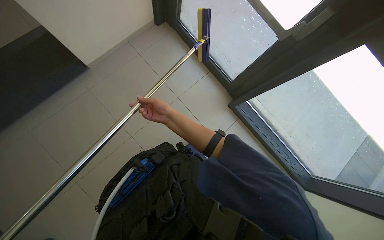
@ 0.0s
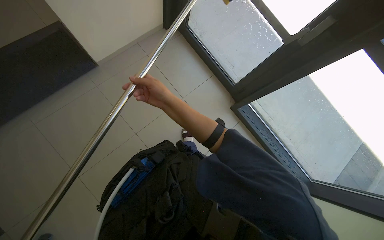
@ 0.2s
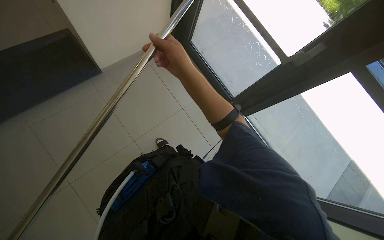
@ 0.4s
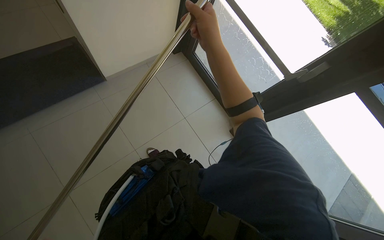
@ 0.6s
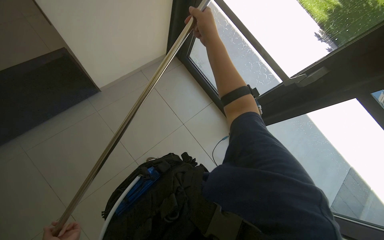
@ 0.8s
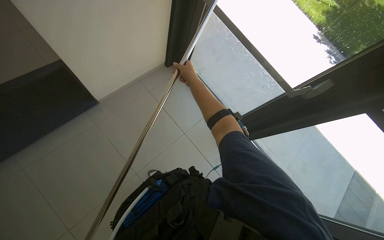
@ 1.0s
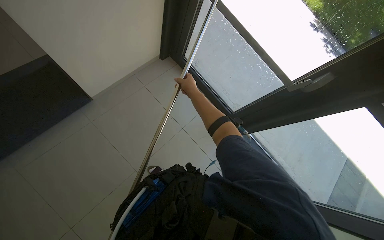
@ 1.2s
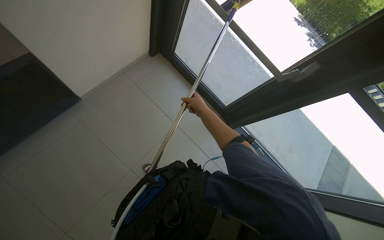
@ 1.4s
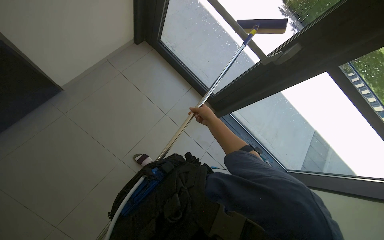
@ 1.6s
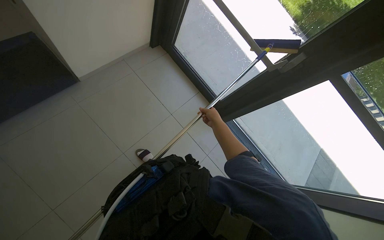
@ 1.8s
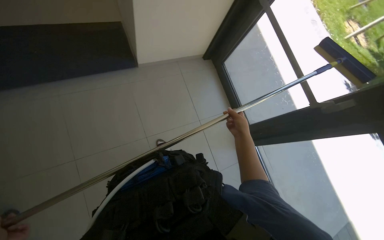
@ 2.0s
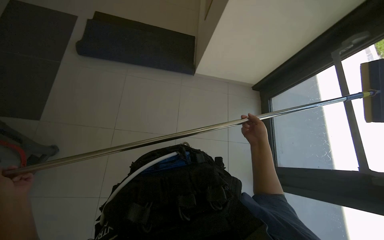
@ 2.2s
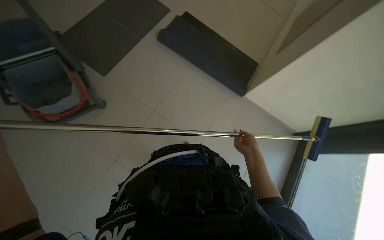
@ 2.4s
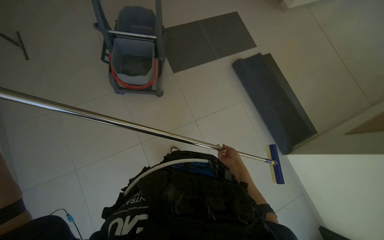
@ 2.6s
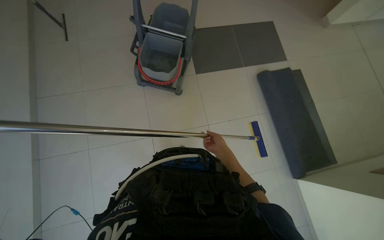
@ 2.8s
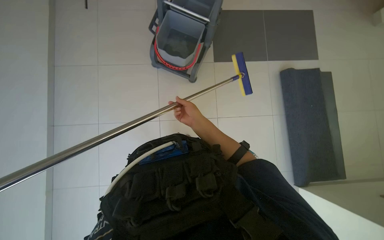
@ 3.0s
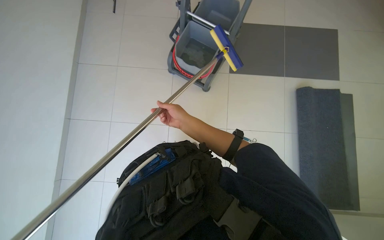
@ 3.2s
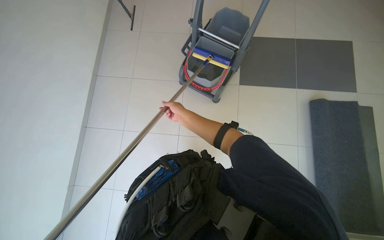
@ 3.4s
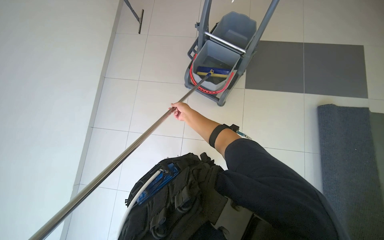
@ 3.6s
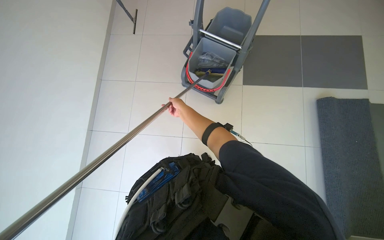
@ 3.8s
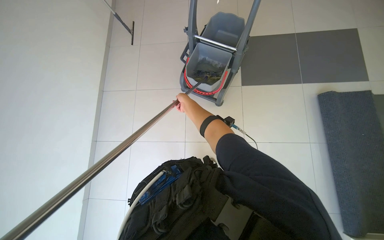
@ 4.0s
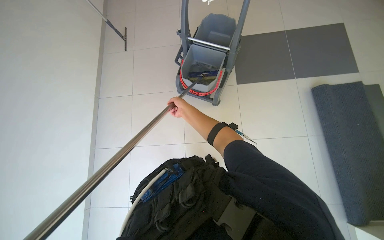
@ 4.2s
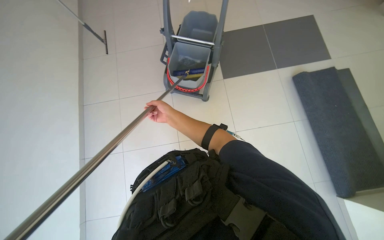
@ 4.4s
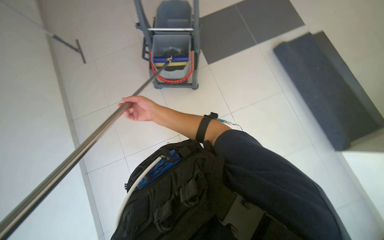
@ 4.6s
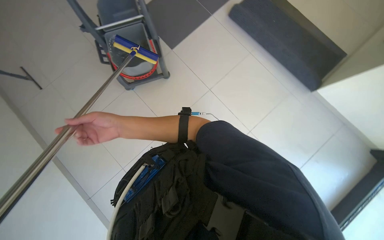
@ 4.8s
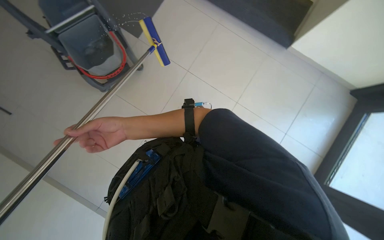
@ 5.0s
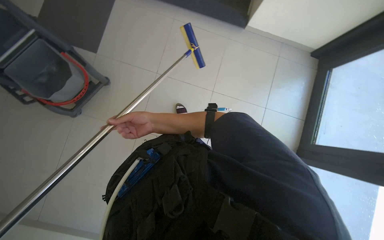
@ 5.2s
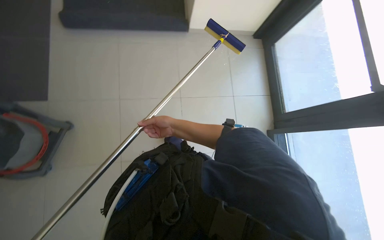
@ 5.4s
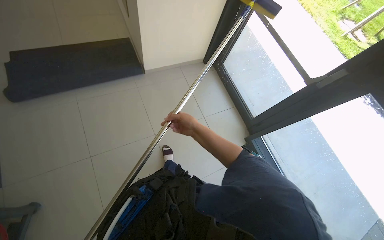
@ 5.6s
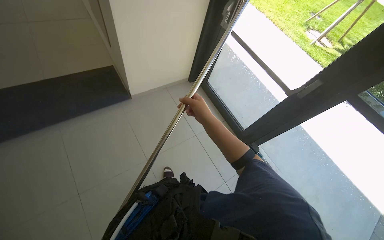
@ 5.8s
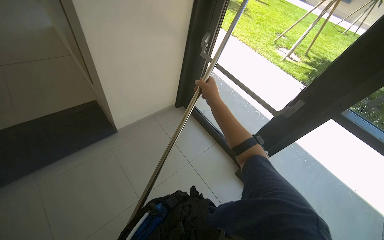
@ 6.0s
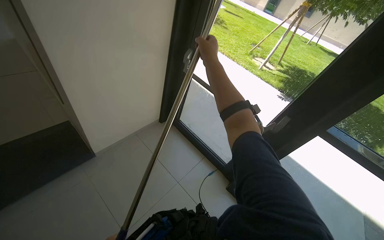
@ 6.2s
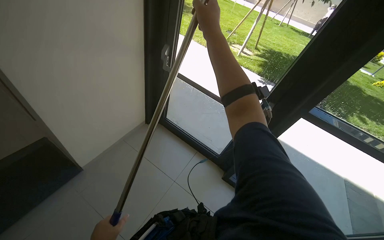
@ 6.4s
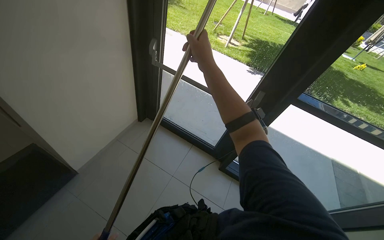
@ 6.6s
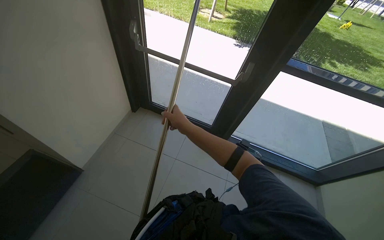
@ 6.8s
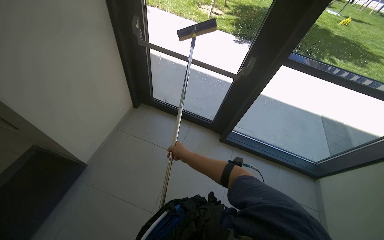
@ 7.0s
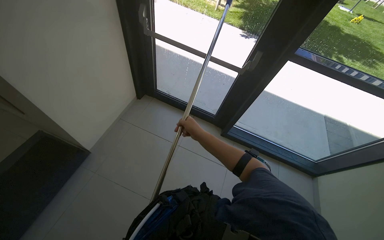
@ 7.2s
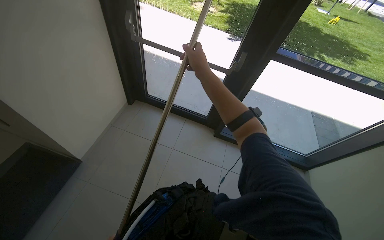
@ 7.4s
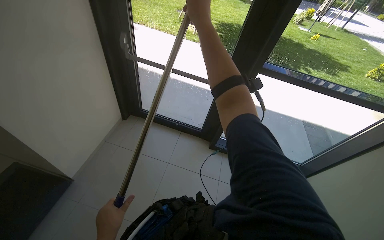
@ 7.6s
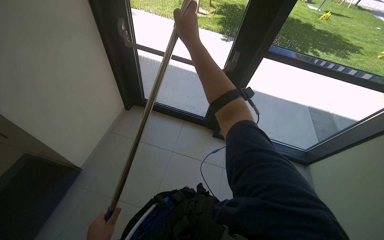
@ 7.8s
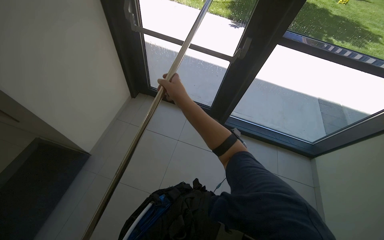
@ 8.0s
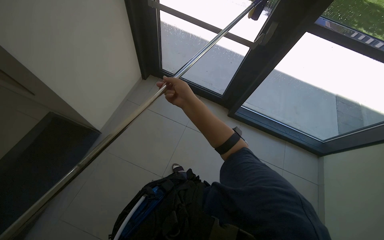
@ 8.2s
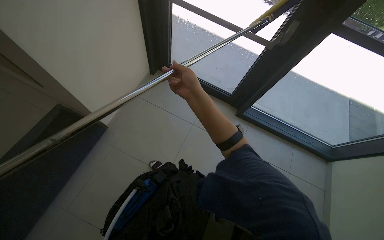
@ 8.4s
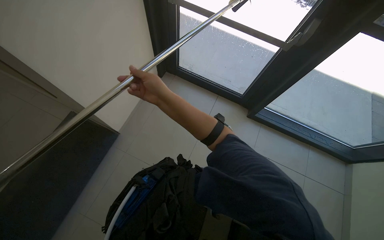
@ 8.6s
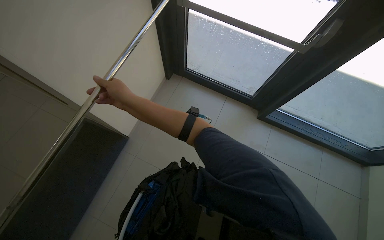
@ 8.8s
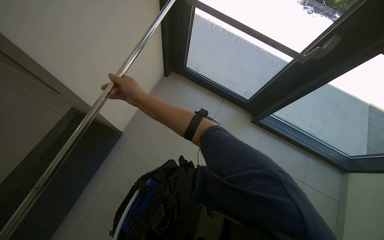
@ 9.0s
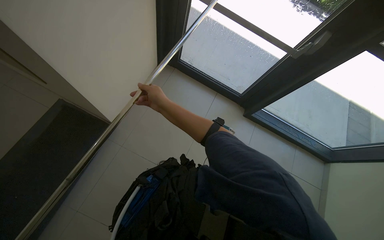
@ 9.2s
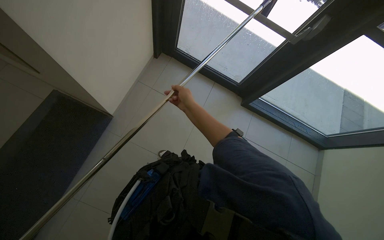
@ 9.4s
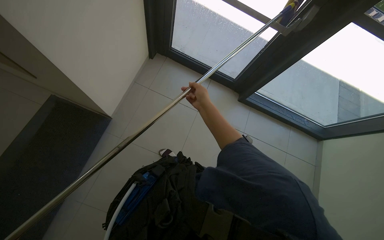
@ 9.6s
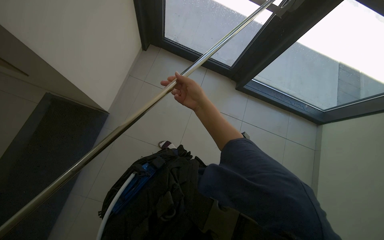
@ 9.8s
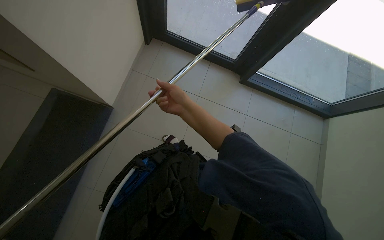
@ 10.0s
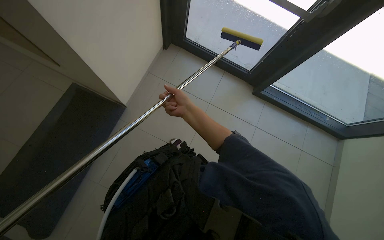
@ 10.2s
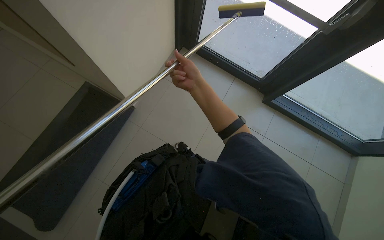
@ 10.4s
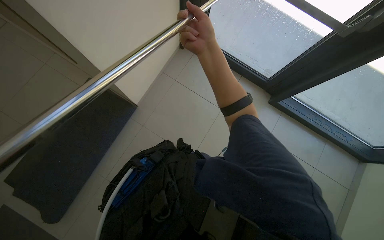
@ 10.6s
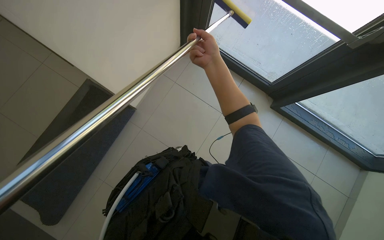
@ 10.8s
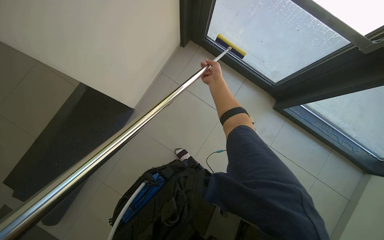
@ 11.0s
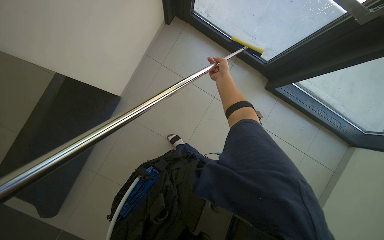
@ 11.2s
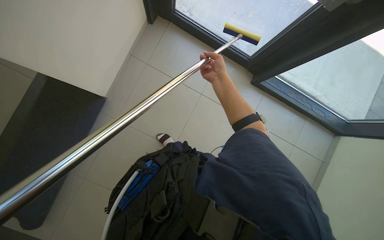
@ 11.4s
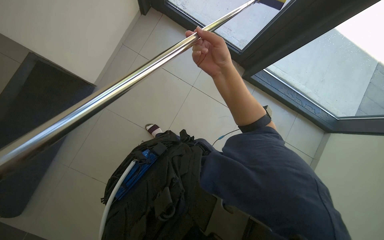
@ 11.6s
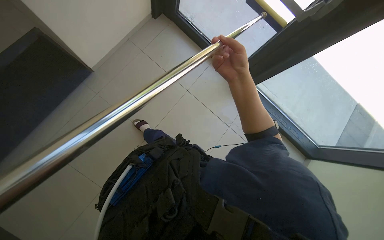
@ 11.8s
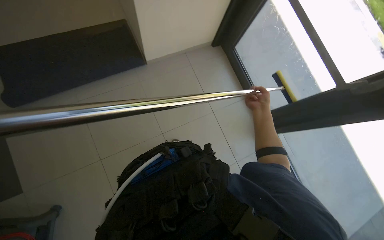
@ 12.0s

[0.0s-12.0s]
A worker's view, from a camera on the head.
Job: cleaning windows.
The whole recording: Cleaning glass panels with squeegee. The worker cleans the glass panels of the window using a squeegee on a long pole.
0.0s to 1.6s: The right hand goes roughly 15 cm to the right, and reaches some 30 cm up the picture, then returns.
1.6s to 3.0s: The wearer looks approximately 110 degrees further to the left. The camera pitches upward, by roughly 20 degrees.
3.0s to 4.4s: The right hand heads to the left and farther from the camera, covering roughly 15 cm.
6.0s to 7.6s: The head turns to the right by about 30 degrees.
7.6s to 9.0s: The wearer looks roughly 20 degrees further downward. The right hand is displaced to the left and farther from the camera by roughly 60 cm.
9.0s to 10.4s: The right hand travels to the right by about 15 cm.

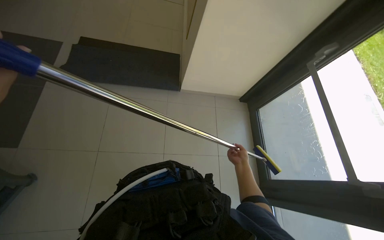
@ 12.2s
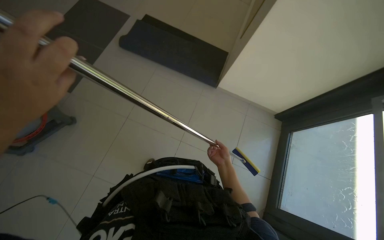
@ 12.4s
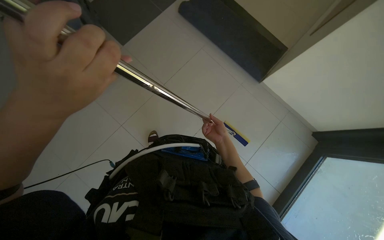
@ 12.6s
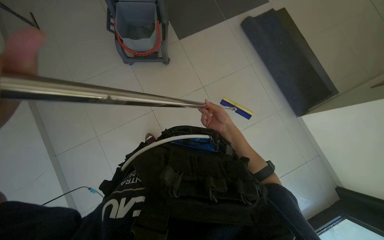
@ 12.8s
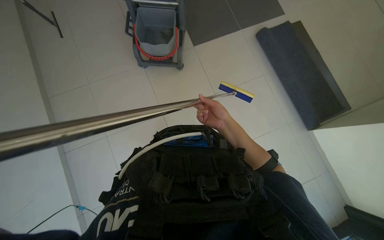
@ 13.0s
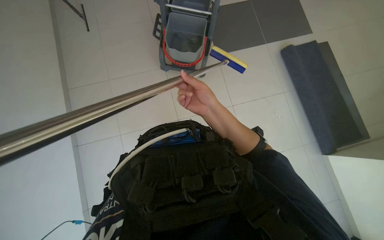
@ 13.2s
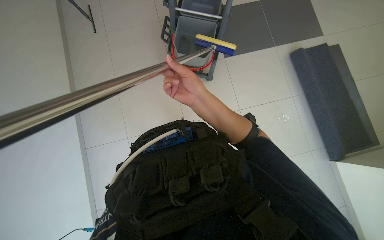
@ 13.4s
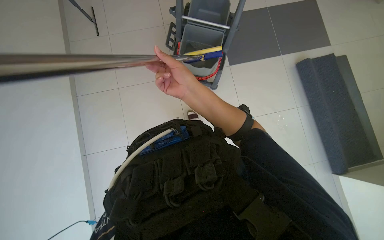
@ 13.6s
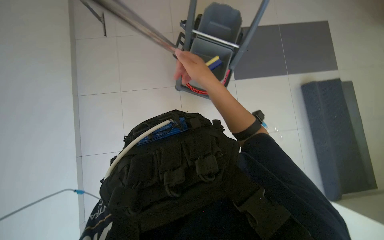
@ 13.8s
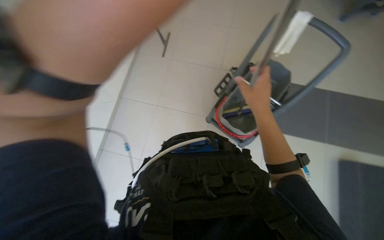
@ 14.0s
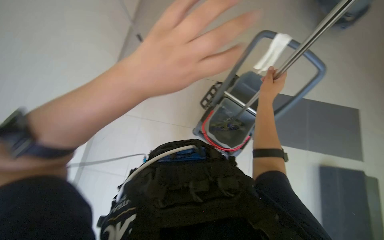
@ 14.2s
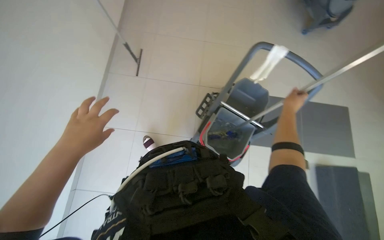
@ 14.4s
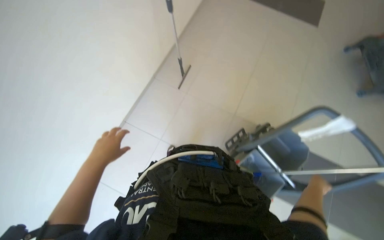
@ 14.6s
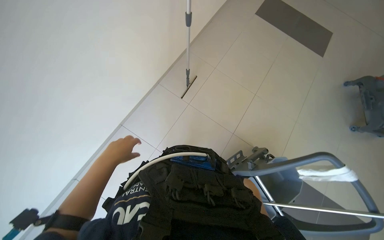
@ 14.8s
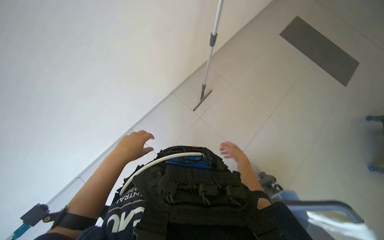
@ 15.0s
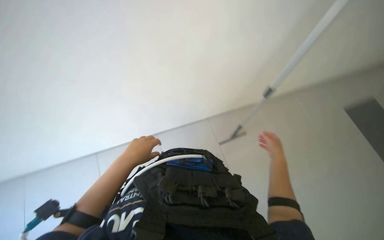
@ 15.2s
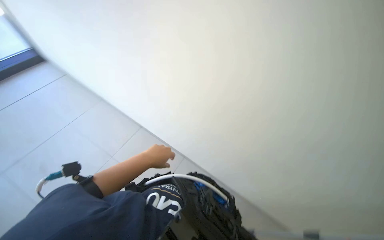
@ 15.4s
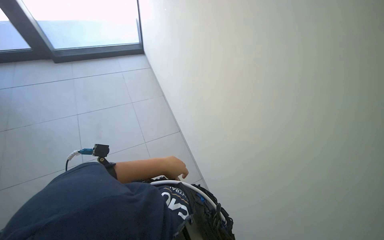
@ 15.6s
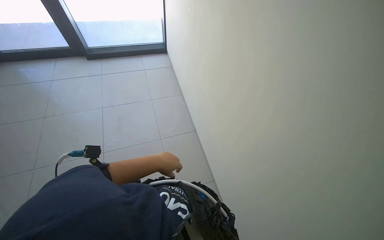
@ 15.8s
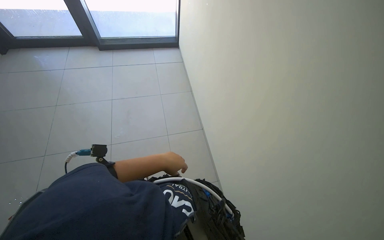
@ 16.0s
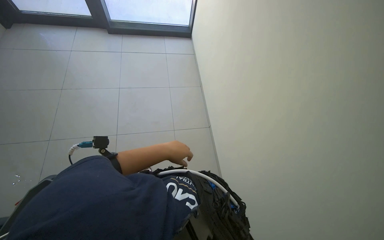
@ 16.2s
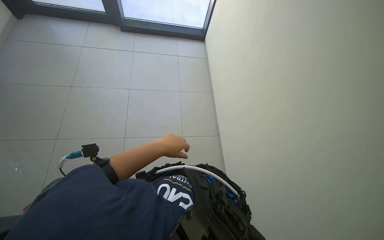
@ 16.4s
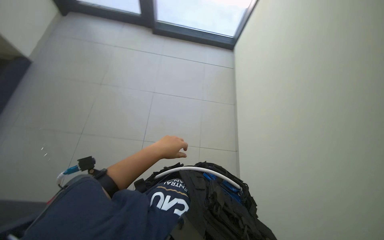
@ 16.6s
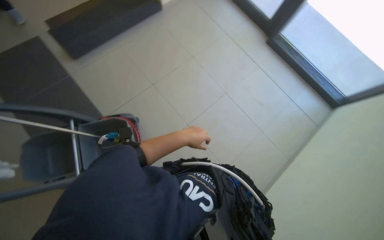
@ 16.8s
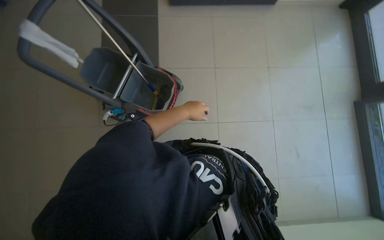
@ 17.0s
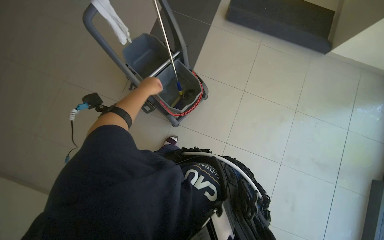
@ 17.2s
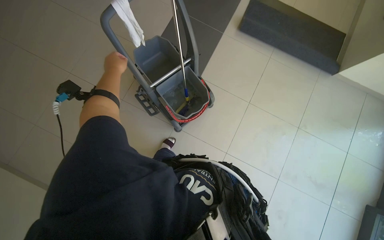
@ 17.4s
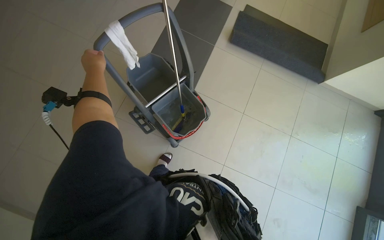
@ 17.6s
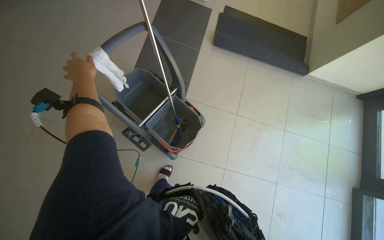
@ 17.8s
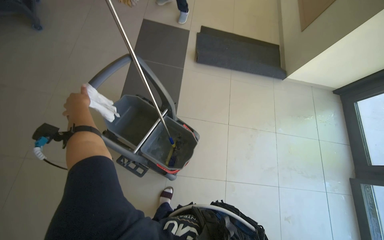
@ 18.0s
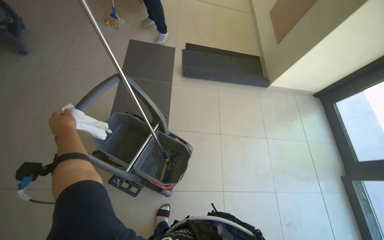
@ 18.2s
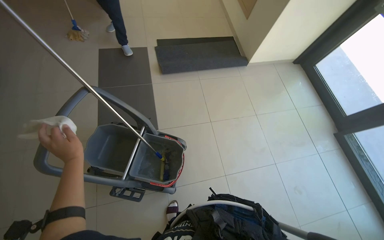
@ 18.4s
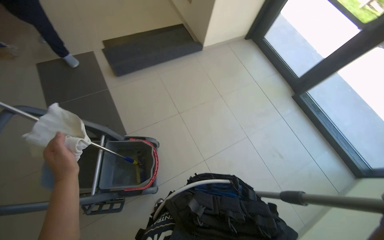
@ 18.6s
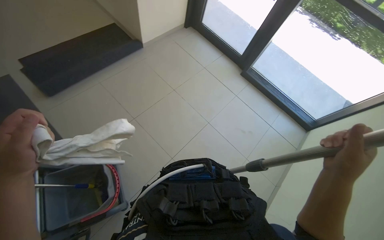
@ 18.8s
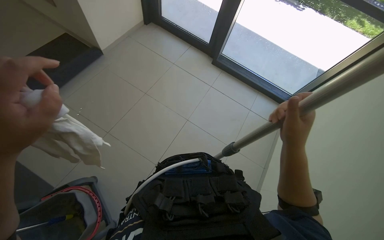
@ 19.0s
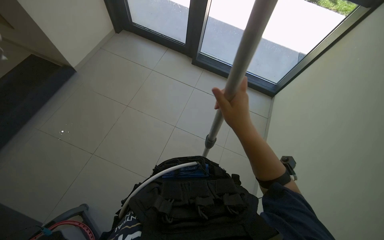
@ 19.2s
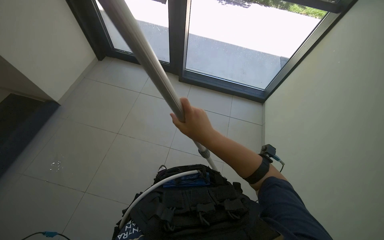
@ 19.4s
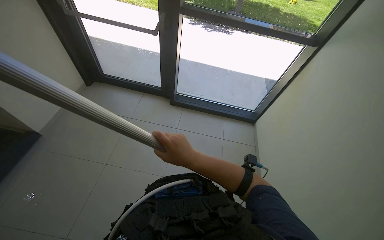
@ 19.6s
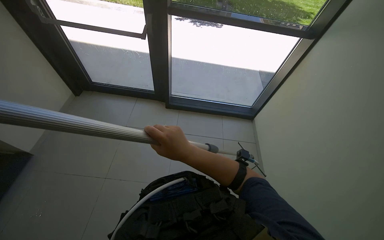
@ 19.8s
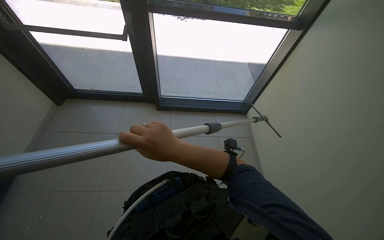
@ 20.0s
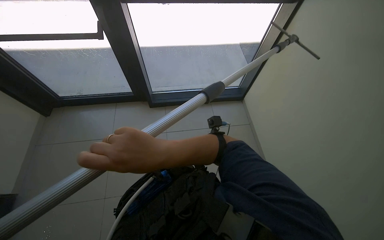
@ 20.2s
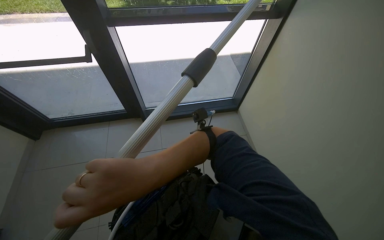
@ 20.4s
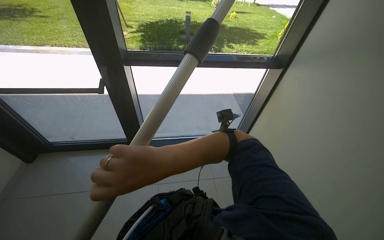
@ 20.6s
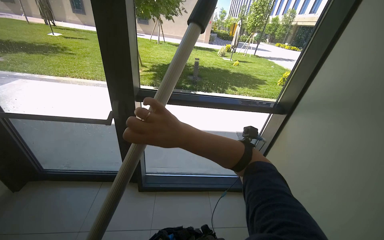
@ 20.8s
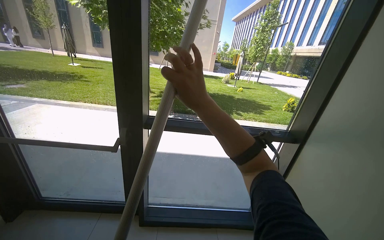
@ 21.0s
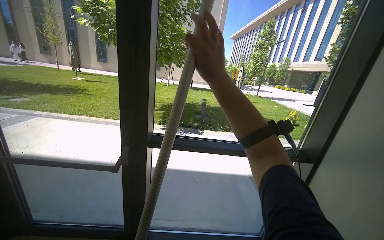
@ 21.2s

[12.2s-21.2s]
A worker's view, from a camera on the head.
Job: cleaning windows.
The whole recording: Cleaning glass panels with squeegee. The worker cleans the glass panels of the window using a squeegee on a long pole.
12.2s to 13.8s: The head turns to the left by roughly 55 degrees.
13.8s to 15.2s: The view tips upward by some 15 degrees. The scene turns about 30 degrees clockwise in the picture.
15.2s to 16.6s: The head rotates some 70 degrees to the left. The wearer looks about 15 degrees further upward.
18.2s to 19.8s: The camera travels about 80 cm. The wearer's head swings about 85 degrees to the right.
